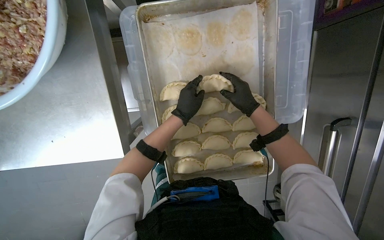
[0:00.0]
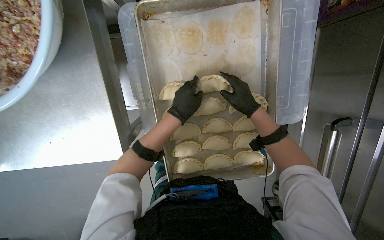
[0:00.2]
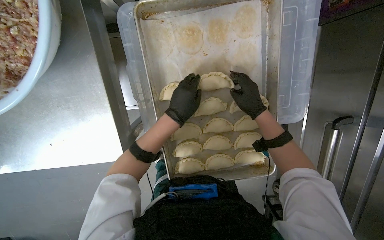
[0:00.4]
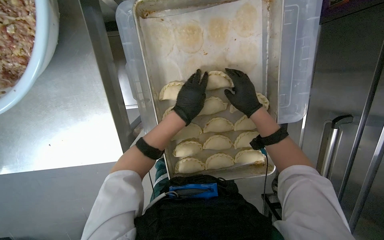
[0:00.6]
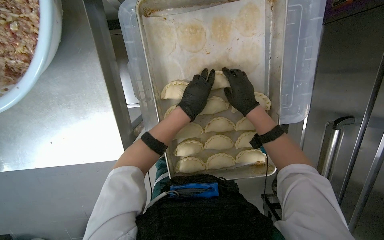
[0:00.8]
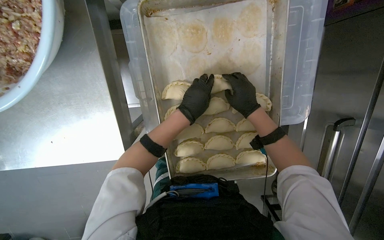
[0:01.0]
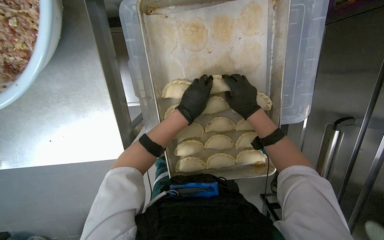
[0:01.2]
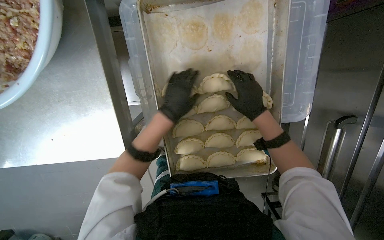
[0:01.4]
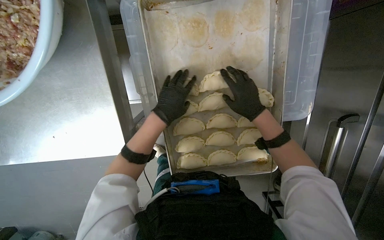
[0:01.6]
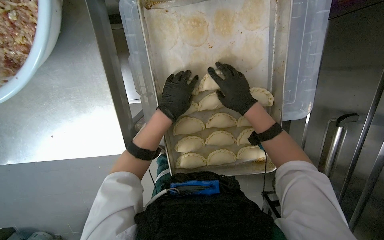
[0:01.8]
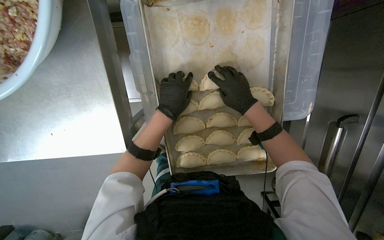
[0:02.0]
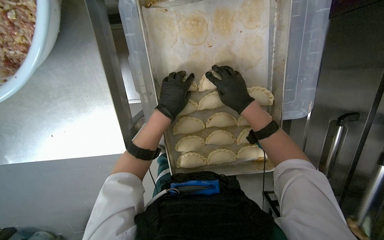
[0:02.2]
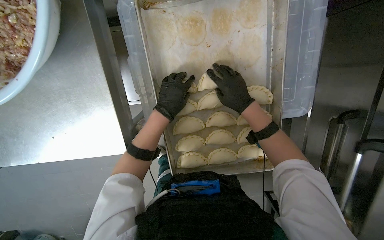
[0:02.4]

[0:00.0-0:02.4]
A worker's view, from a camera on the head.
Job: preparing food.
The whole recording: Preparing meat-filled dumplings. The worker places meat filling onto dough circles, seals them, and places them onto a tray.
0:00.0 to 0:02.4: The hands make small movements and keep their place.

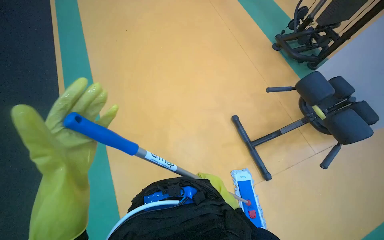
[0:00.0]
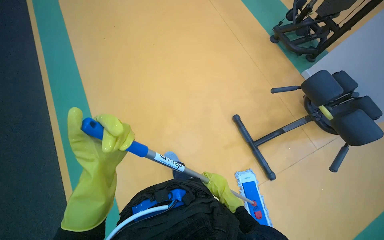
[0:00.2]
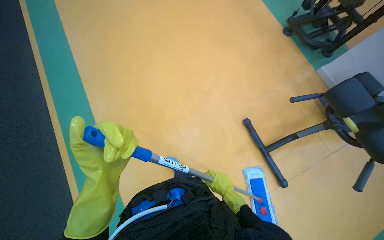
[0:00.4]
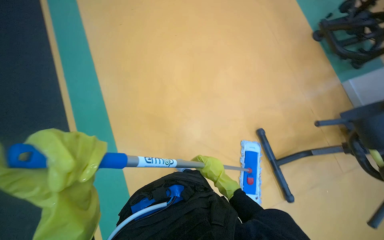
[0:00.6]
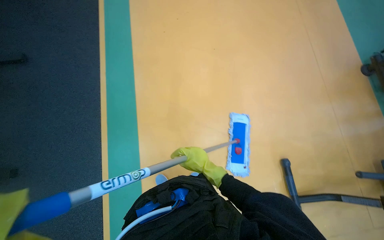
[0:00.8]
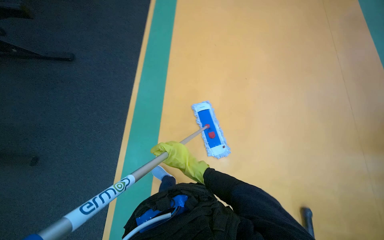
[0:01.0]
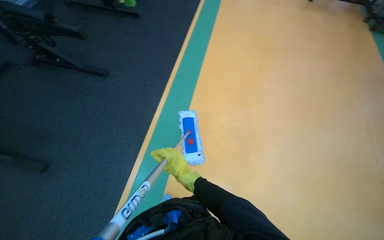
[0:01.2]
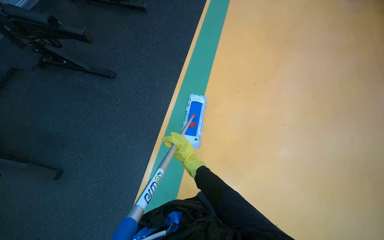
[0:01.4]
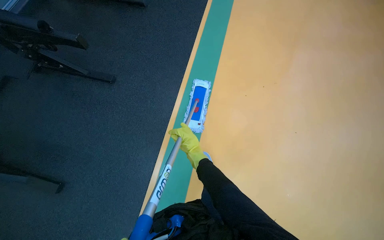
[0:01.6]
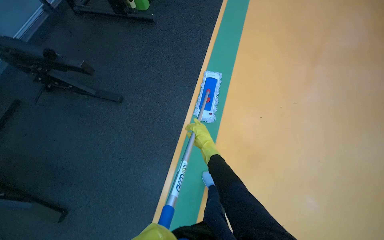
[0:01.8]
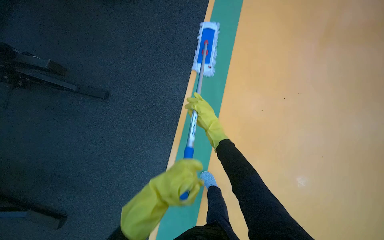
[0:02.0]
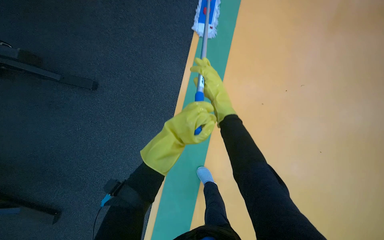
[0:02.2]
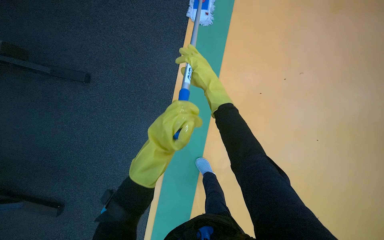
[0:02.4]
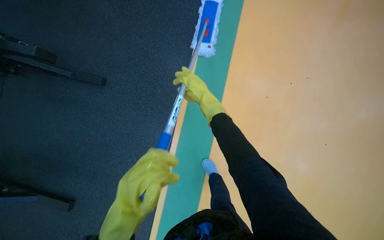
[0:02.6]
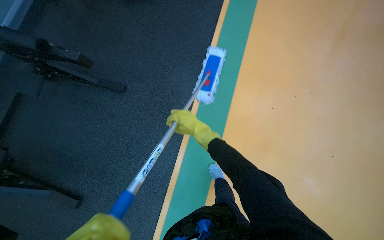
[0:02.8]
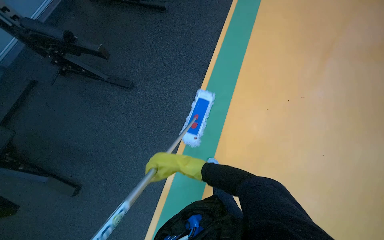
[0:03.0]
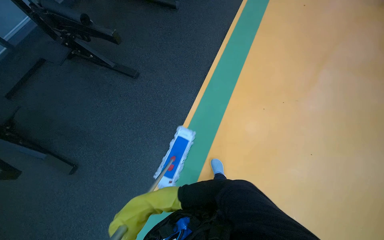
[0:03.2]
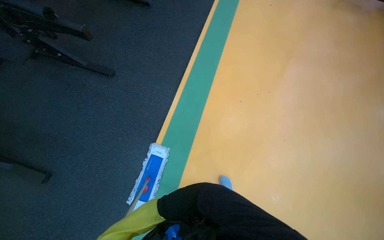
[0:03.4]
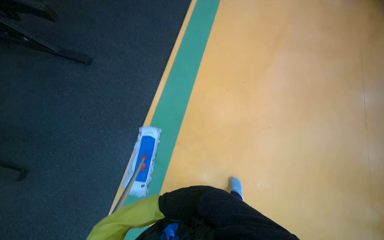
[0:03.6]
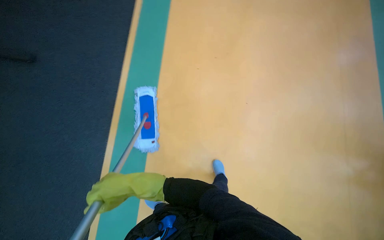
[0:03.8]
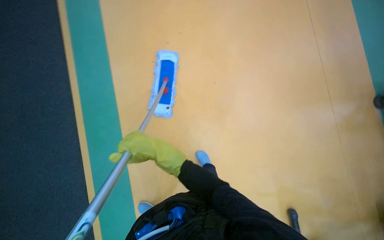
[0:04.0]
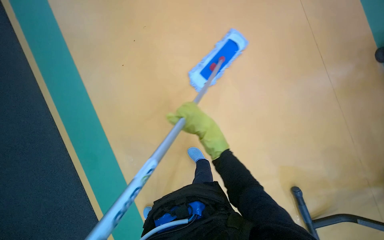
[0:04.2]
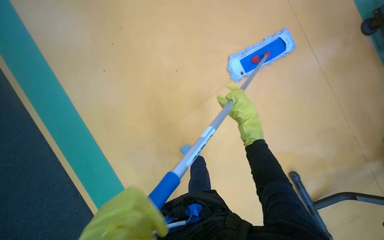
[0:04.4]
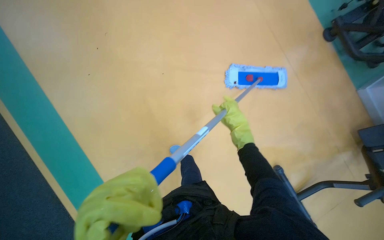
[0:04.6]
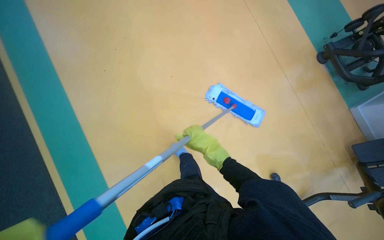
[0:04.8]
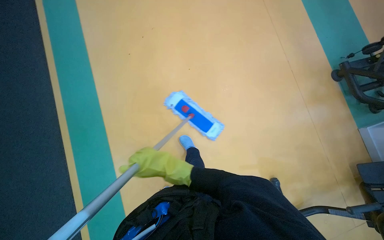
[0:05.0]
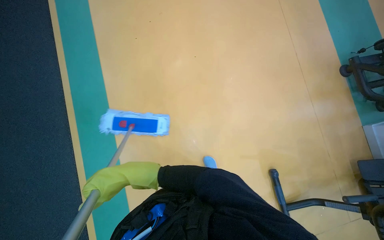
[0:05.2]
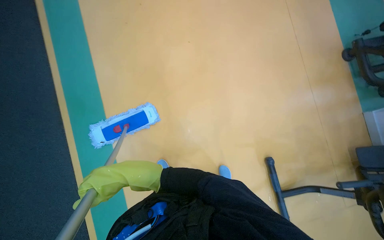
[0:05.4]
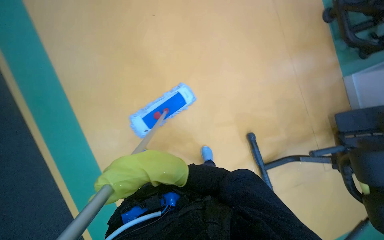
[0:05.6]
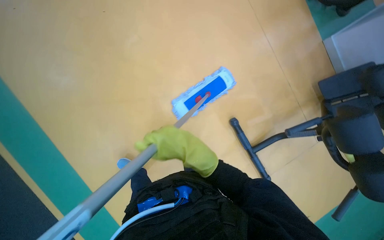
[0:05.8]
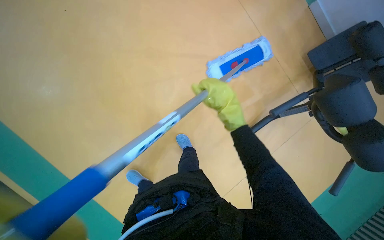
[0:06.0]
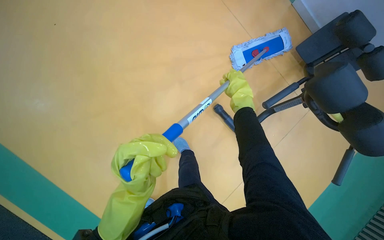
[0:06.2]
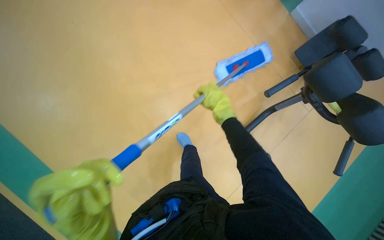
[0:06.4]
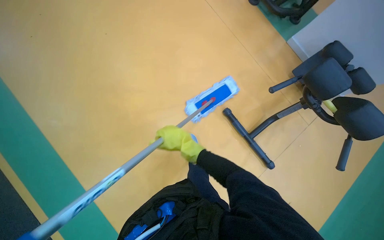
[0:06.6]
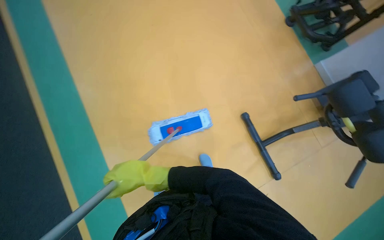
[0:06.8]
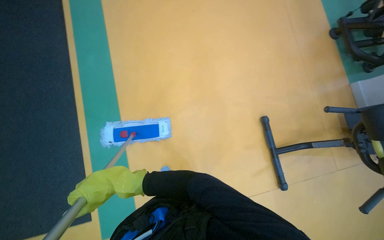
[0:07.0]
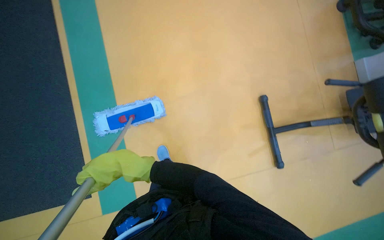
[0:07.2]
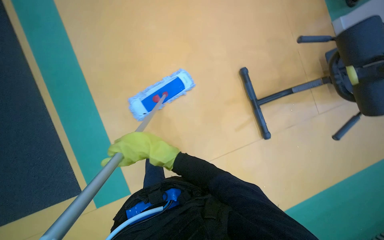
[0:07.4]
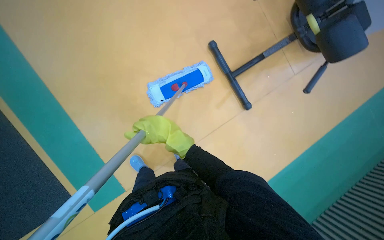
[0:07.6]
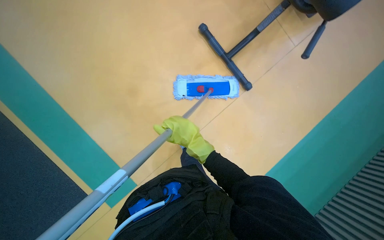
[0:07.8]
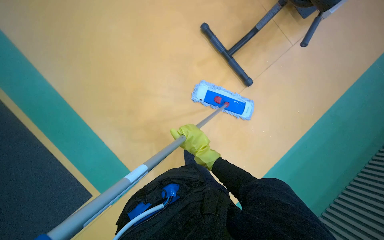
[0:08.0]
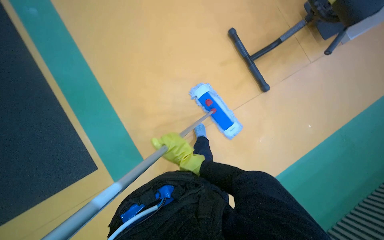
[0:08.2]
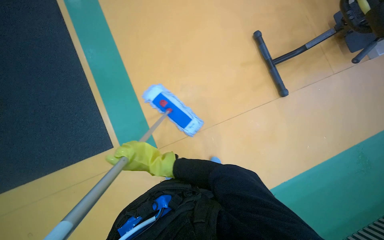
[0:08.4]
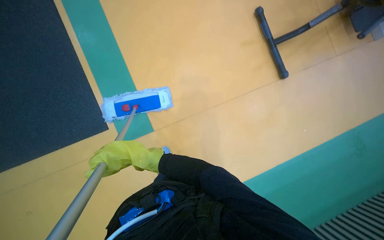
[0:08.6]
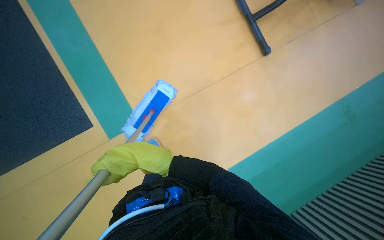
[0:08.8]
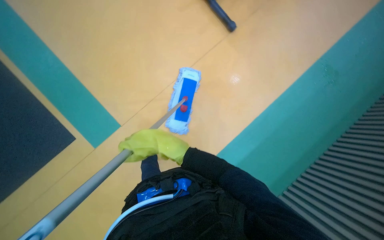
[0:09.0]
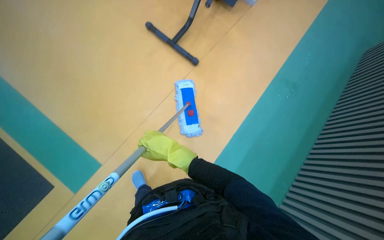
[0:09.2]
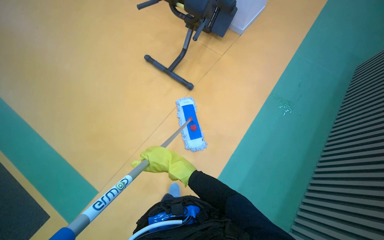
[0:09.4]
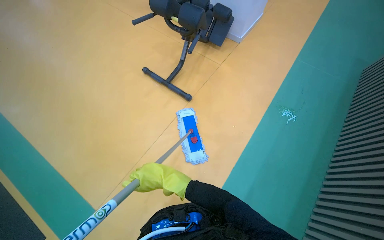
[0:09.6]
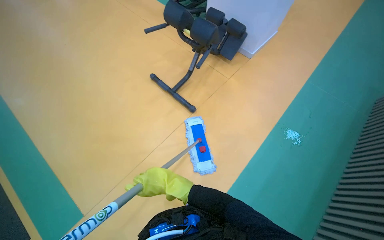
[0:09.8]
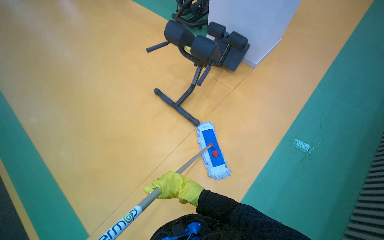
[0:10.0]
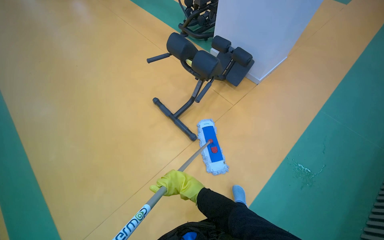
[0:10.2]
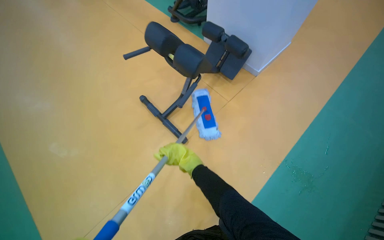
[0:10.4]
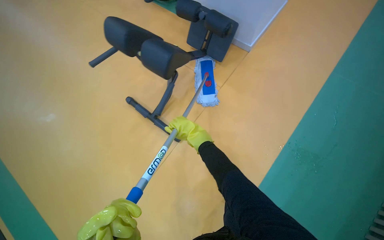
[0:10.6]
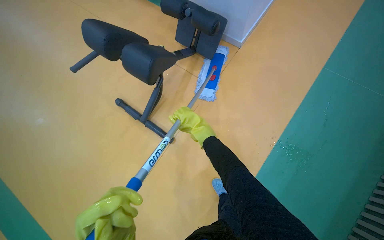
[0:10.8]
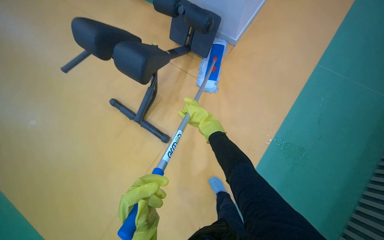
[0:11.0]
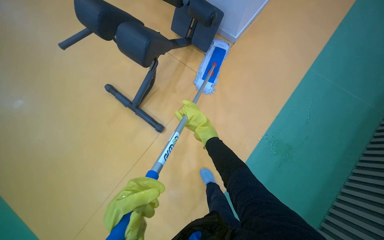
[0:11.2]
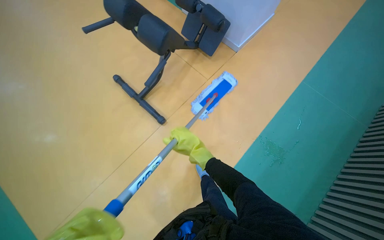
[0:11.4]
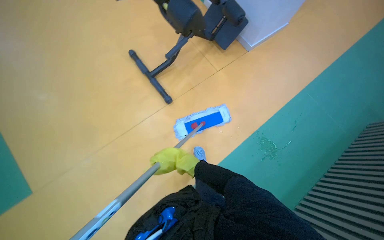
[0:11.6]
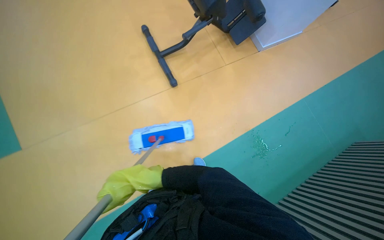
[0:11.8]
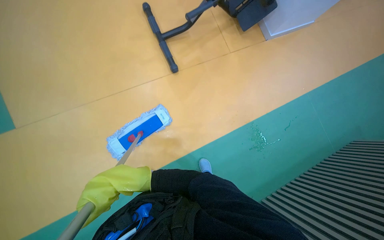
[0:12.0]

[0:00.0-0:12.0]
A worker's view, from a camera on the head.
Job: mopping floor.
The whole recording: Mopping gym floor. The worker mops the gym floor with a flat mop.
0:00.0 to 0:01.6: The camera travels roughly 70 cm. The view tips downward by roughly 15 degrees.
0:01.6 to 0:03.0: The right hand travels up the picture and back again, about 60 cm each way.
0:03.0 to 0:04.4: The view tips downward by roughly 15 degrees.
0:04.4 to 0:06.0: The right hand heads nearer to the camera, covering roughly 10 cm, and moves roughly 60 cm to the left and comes back.
0:07.6 to 0:09.0: The camera travels about 40 cm.
0:09.0 to 0:10.4: The wearer moves some 40 cm. The view tilts about 20 degrees upward.
0:10.4 to 0:12.0: The wearer looks some 20 degrees further downward.

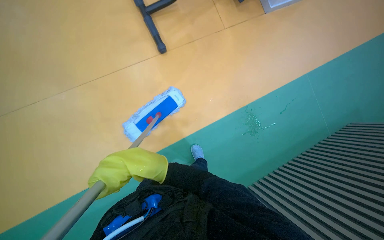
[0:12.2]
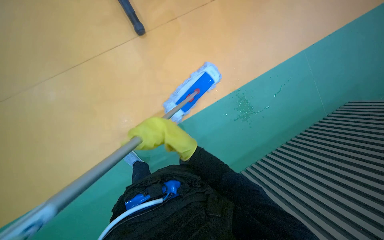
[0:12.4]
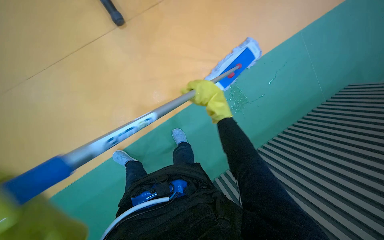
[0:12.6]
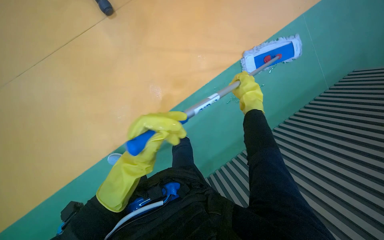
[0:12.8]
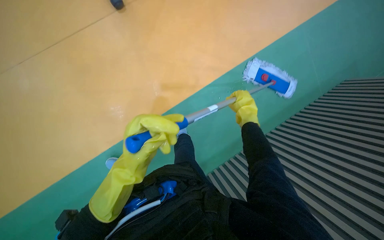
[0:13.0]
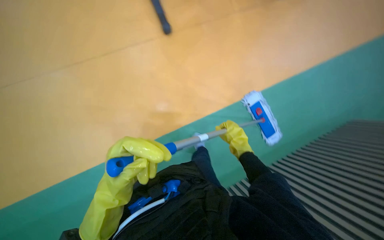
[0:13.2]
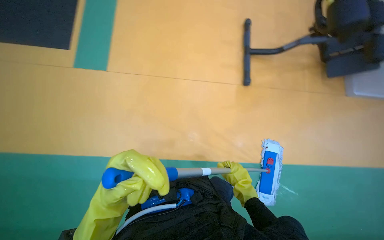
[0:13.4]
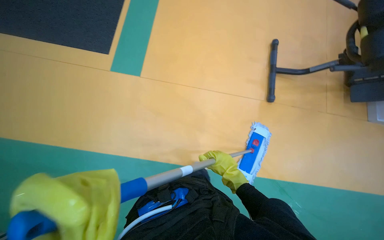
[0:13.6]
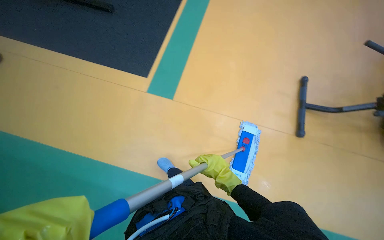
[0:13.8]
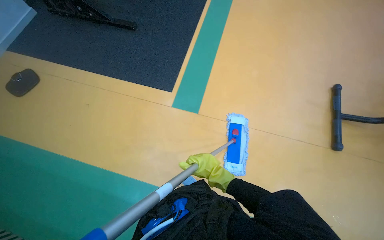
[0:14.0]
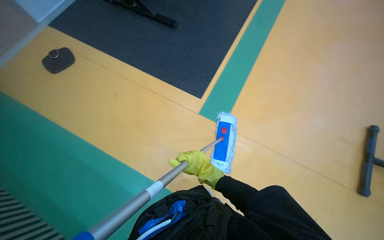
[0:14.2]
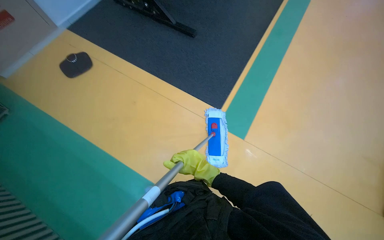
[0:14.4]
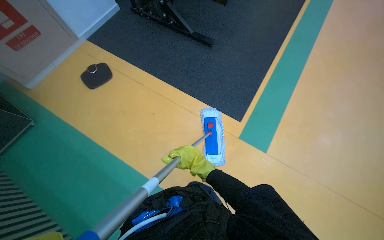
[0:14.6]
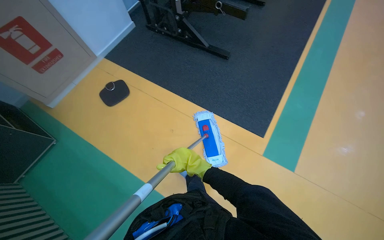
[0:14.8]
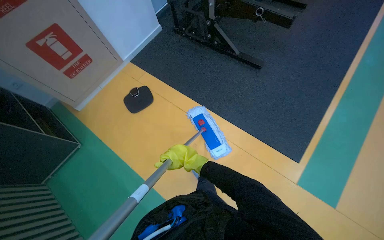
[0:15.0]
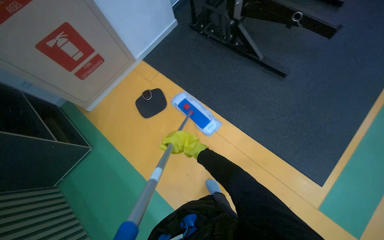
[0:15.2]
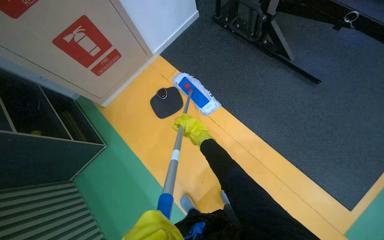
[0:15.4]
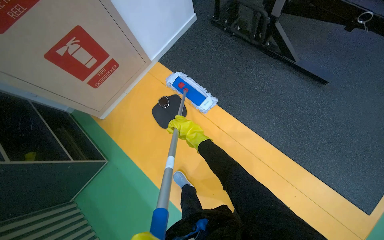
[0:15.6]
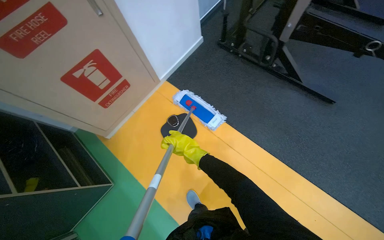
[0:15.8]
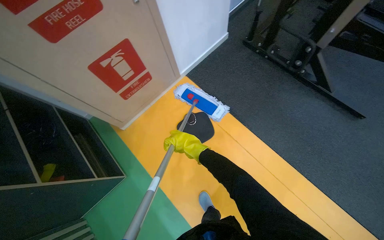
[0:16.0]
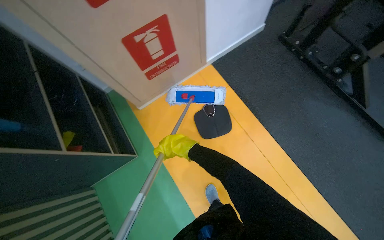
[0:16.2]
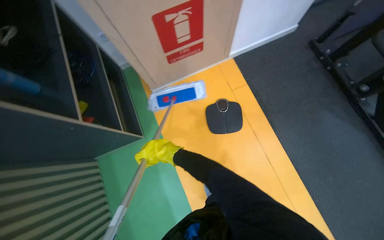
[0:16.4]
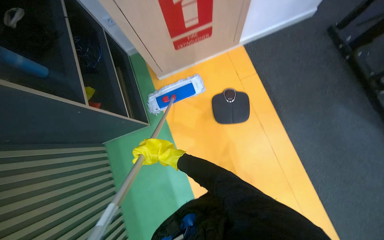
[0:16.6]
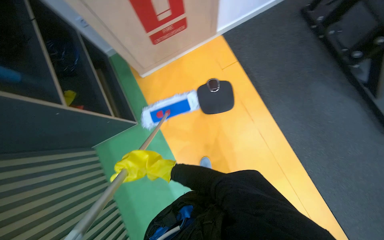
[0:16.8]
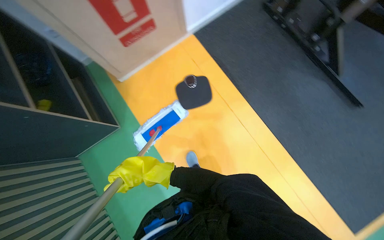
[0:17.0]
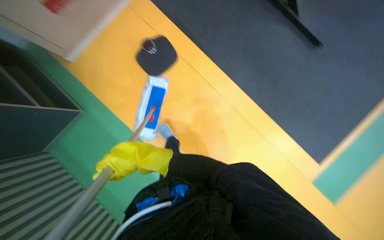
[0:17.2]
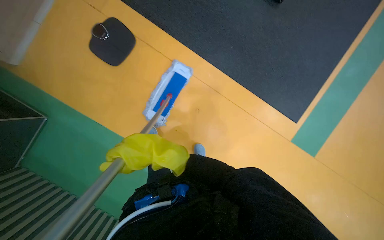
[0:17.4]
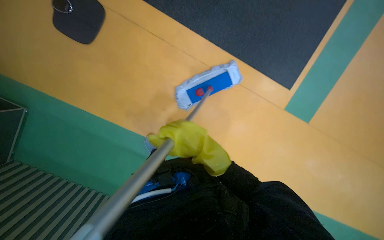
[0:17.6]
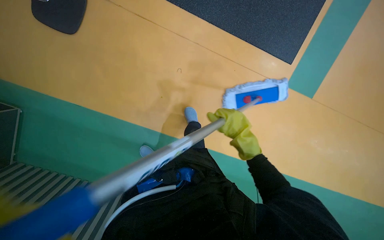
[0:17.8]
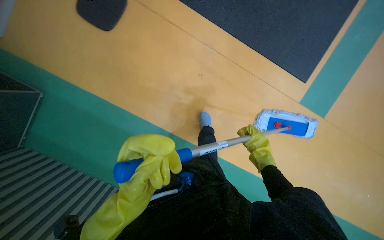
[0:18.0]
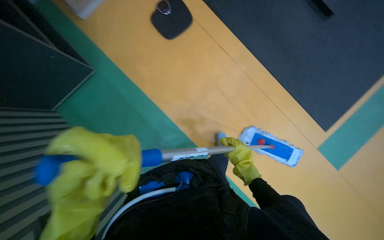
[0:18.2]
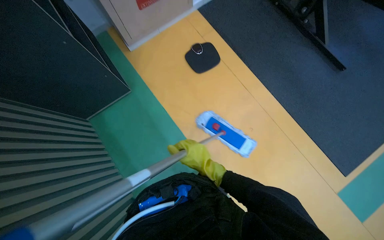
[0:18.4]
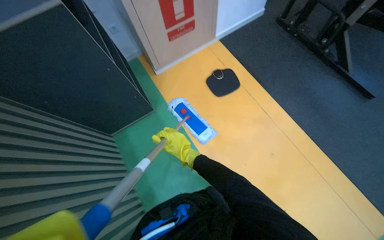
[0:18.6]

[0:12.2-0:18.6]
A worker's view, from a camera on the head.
Job: mopping floor.
The whole recording: Mopping gym floor. The worker mops the gym floor with a flat mop.
0:12.2 to 0:13.8: The right hand heads farther from the camera and to the right, covering approximately 20 cm.
0:13.8 to 0:15.4: The camera travels roughly 1.5 m. The wearer's head swings approximately 30 degrees to the left.
0:15.4 to 0:17.0: The right hand goes about 40 cm to the left.
0:17.0 to 0:18.6: The camera pitches downward, by about 15 degrees.
